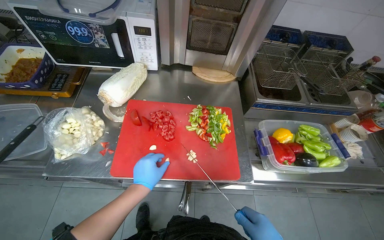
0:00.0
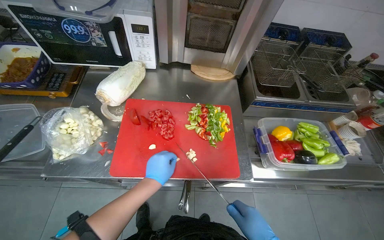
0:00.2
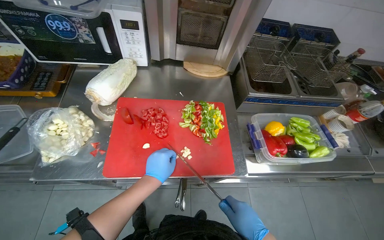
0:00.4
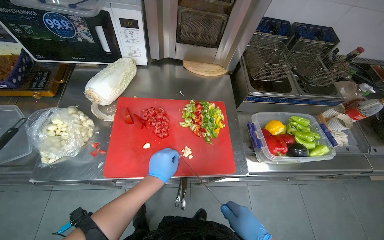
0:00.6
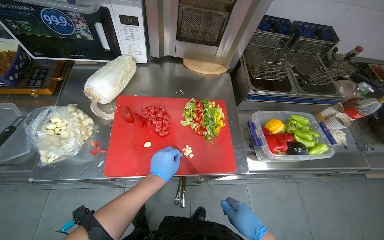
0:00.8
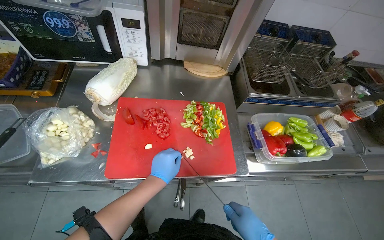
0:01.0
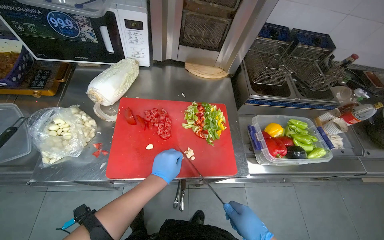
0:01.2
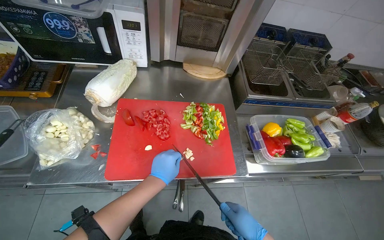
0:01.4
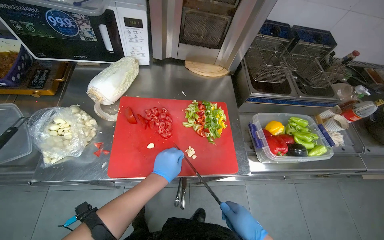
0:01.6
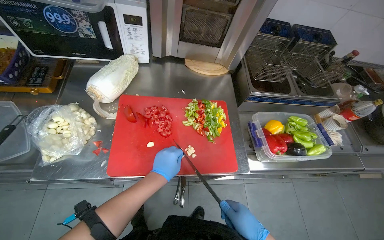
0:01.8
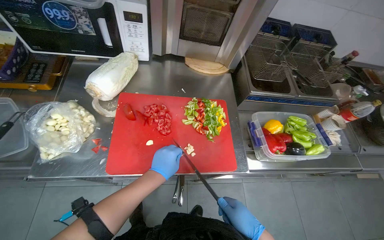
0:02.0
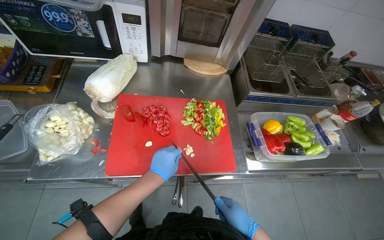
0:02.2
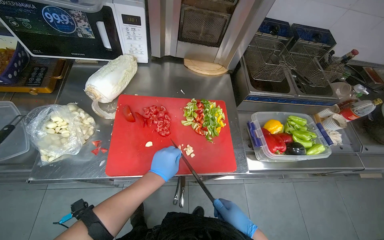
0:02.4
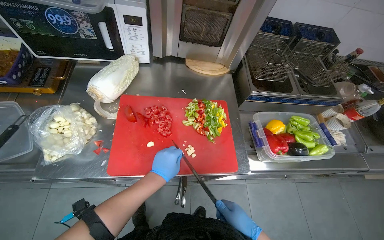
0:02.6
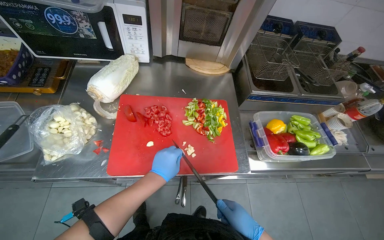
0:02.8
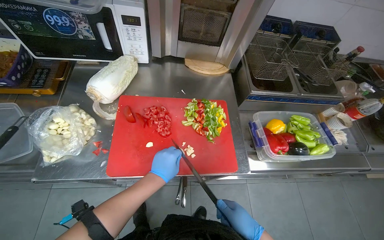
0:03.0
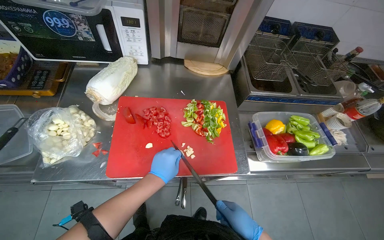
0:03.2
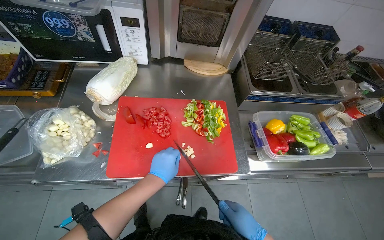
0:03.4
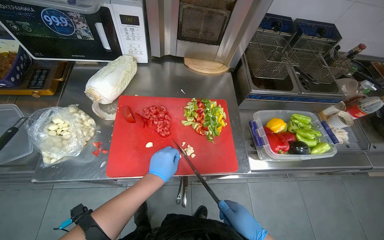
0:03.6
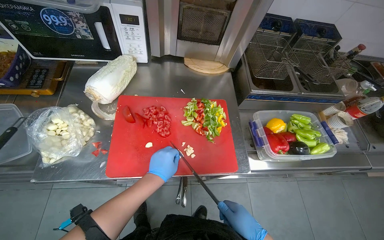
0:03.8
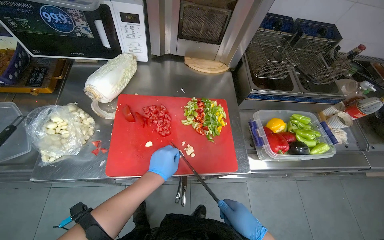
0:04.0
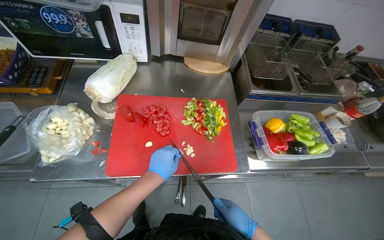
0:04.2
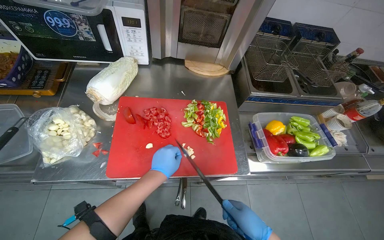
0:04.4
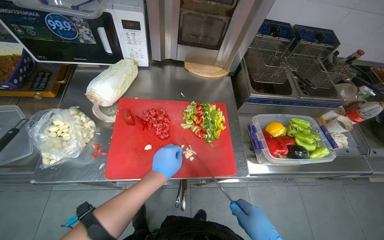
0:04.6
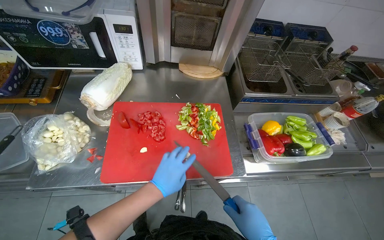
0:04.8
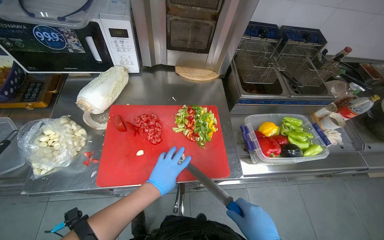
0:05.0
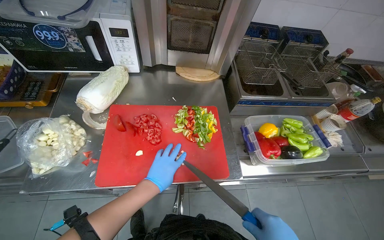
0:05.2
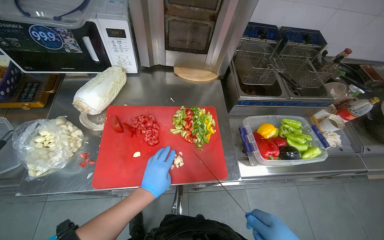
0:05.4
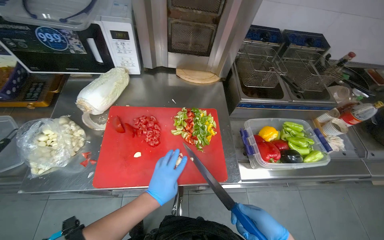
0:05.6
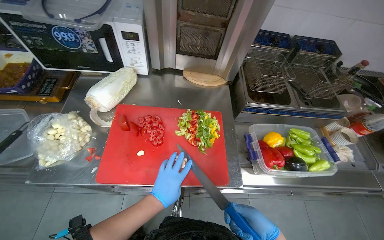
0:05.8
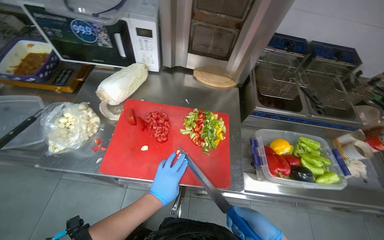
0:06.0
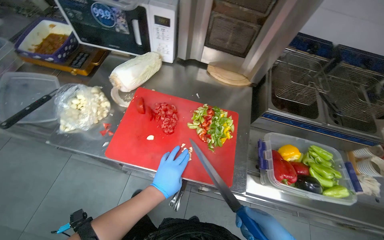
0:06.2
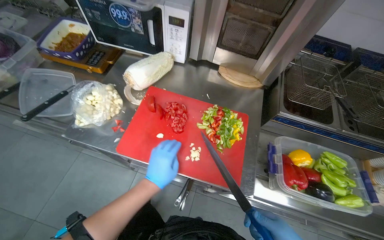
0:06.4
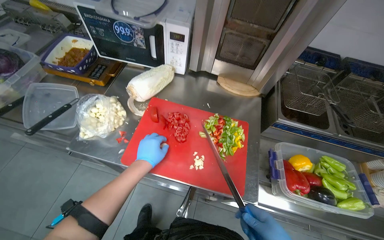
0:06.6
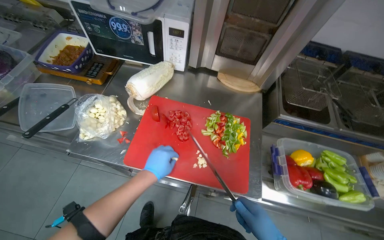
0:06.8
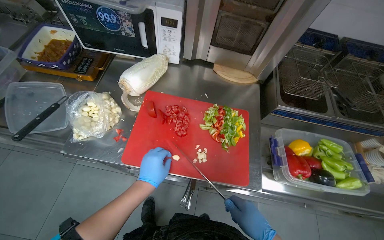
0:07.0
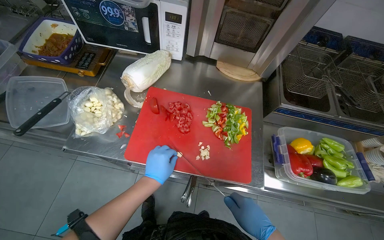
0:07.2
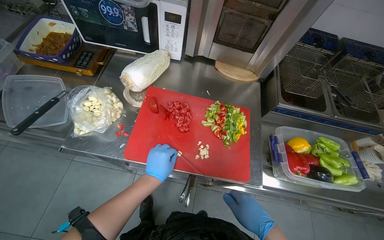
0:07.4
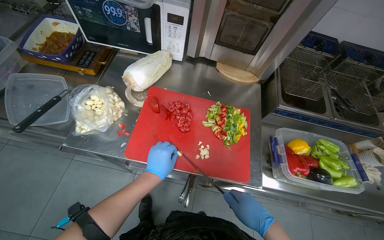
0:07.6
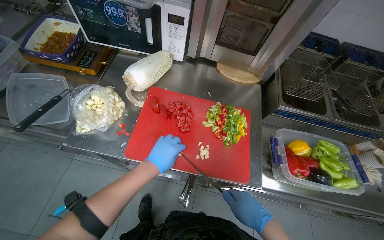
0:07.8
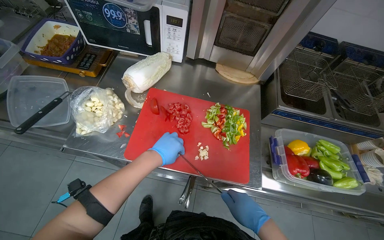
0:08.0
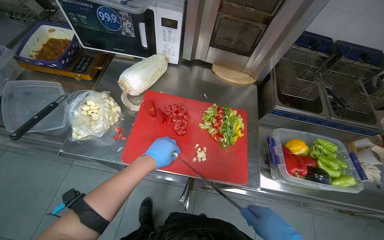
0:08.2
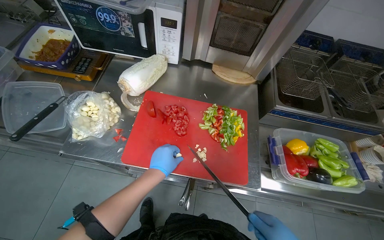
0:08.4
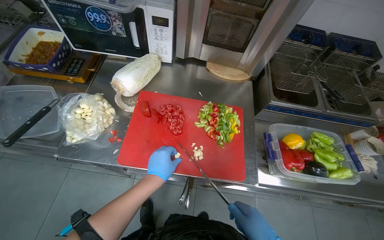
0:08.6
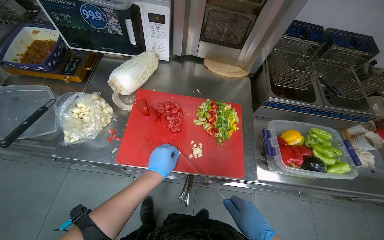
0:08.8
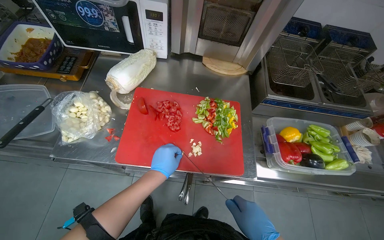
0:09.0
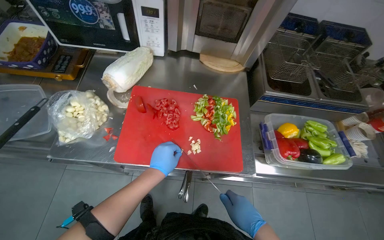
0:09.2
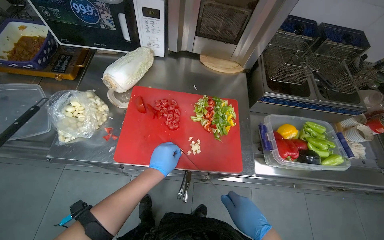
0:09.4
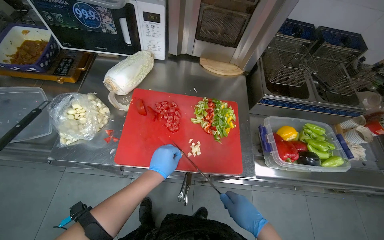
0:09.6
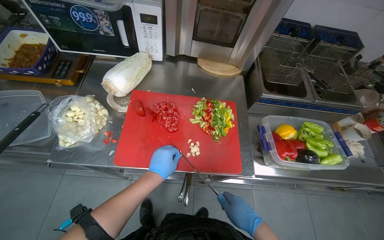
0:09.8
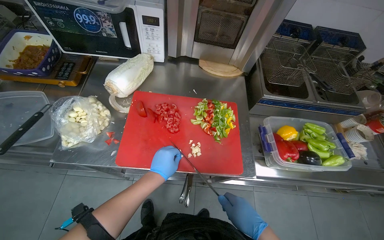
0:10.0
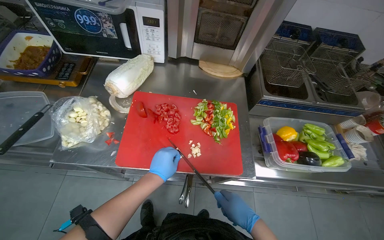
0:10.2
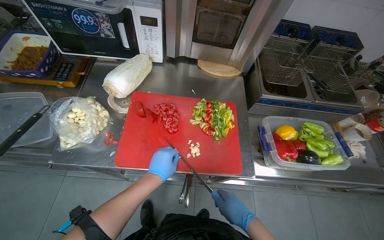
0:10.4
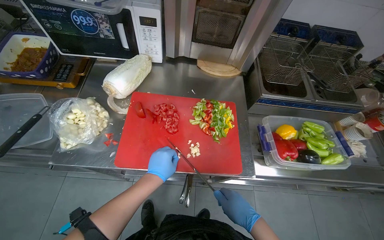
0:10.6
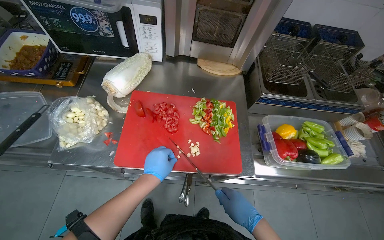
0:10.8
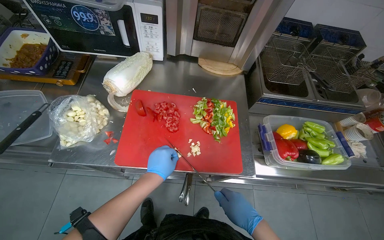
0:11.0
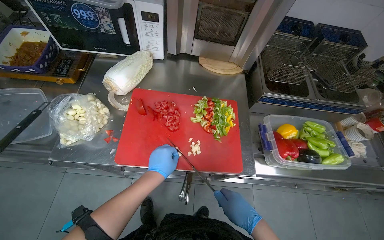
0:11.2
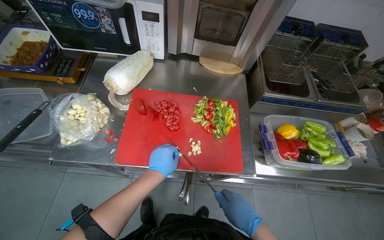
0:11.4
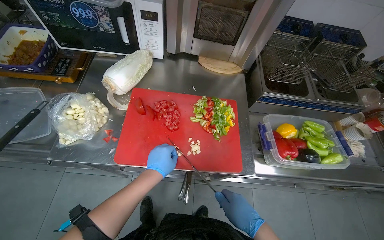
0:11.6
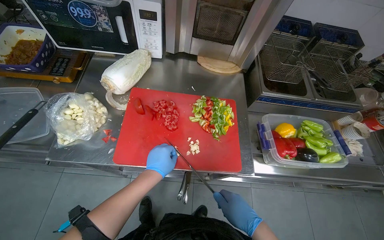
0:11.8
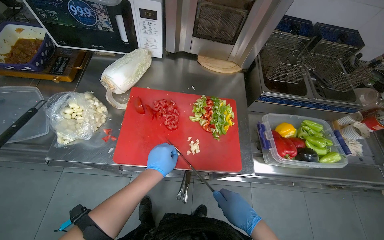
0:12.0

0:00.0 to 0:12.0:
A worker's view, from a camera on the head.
Job: preparing food.
The whole recording: Chopping vegetables on cutting board. The worker chops various vegetables including tomatoes, peppers, and garlic on a red cutting board.
0:01.6 to 0:04.4: The hands make small movements and keep their place.
0:09.0 to 0:12.0: The hands stay close to where they were, moving slightly.

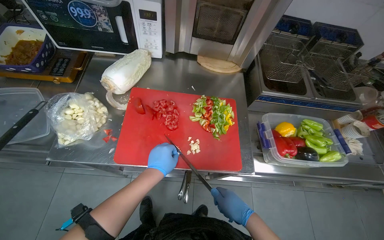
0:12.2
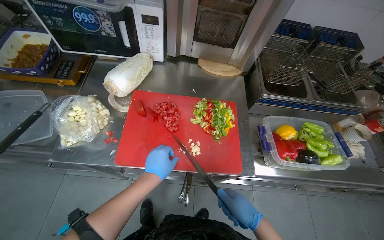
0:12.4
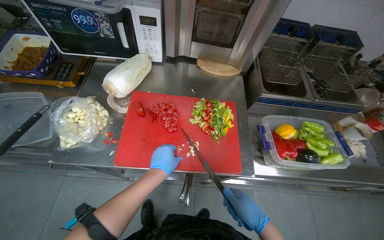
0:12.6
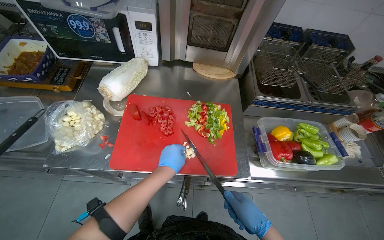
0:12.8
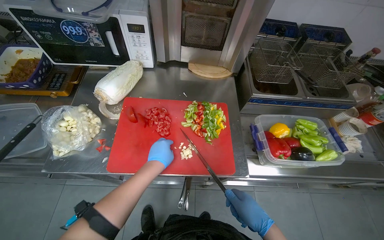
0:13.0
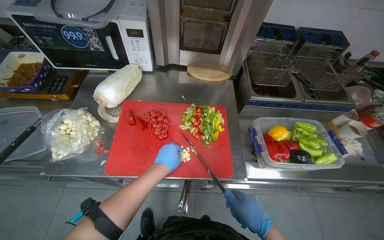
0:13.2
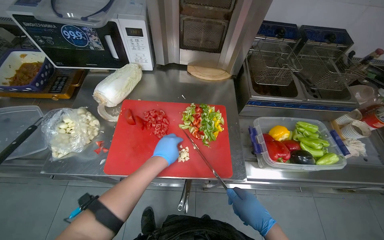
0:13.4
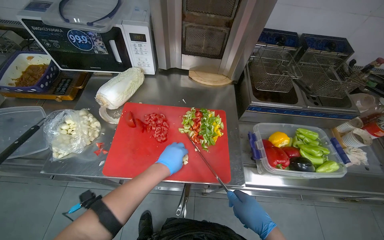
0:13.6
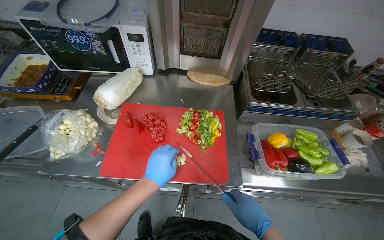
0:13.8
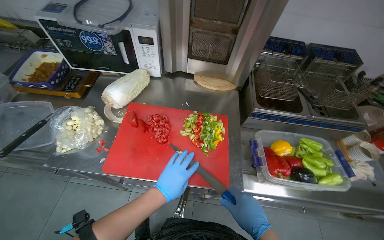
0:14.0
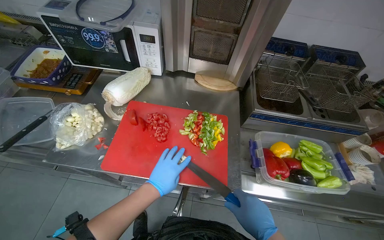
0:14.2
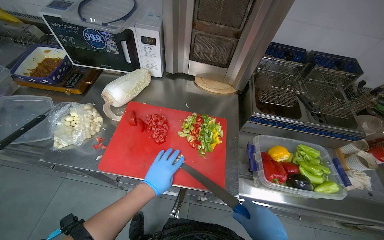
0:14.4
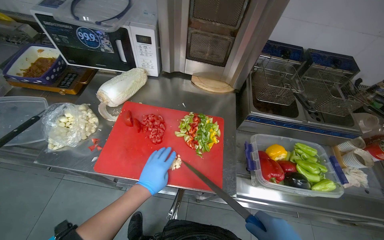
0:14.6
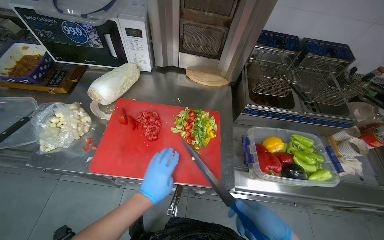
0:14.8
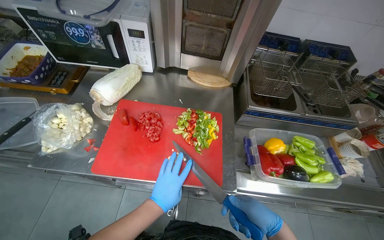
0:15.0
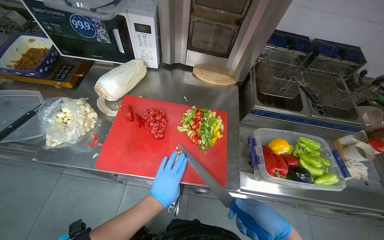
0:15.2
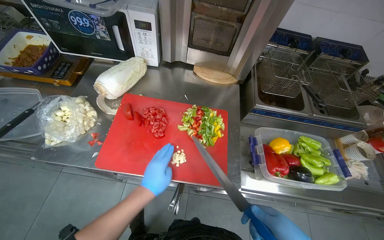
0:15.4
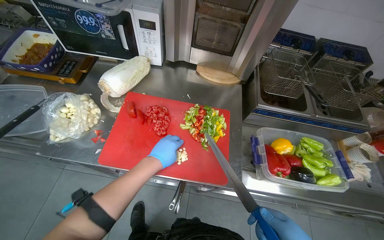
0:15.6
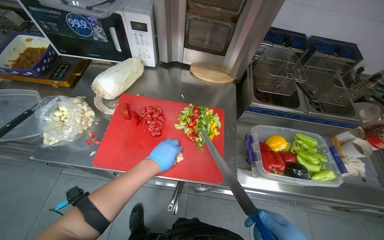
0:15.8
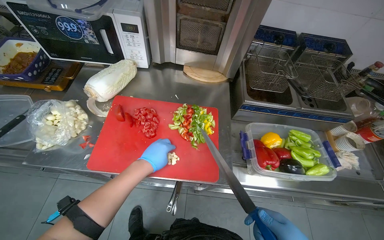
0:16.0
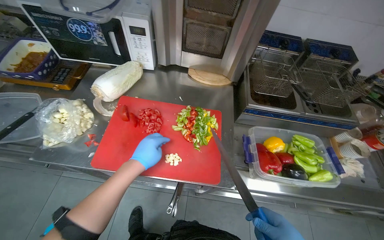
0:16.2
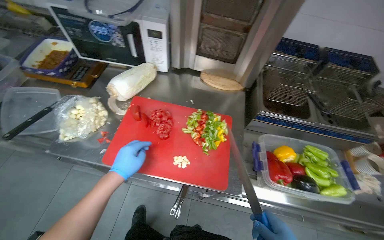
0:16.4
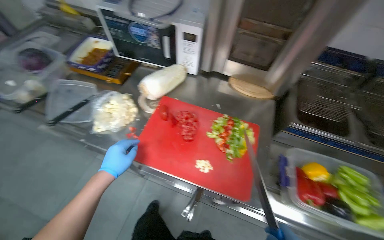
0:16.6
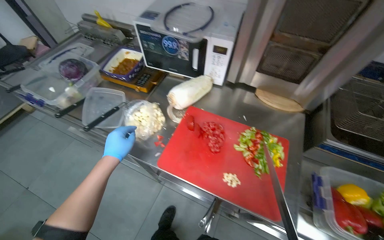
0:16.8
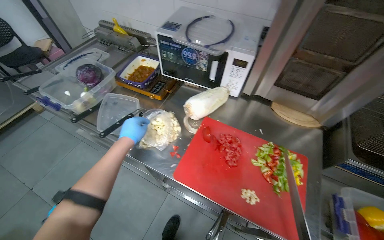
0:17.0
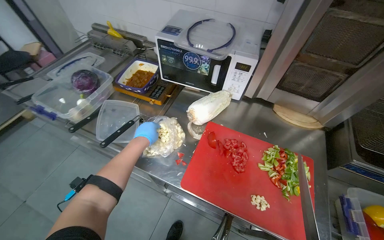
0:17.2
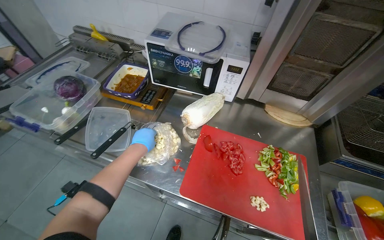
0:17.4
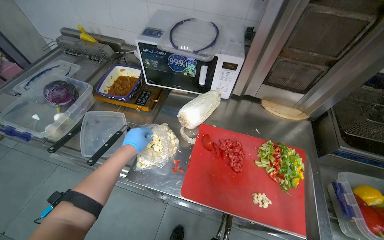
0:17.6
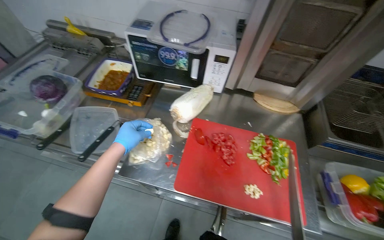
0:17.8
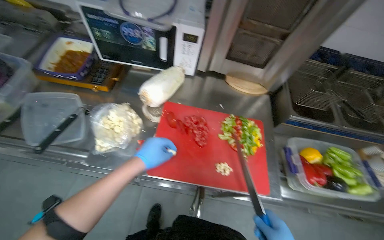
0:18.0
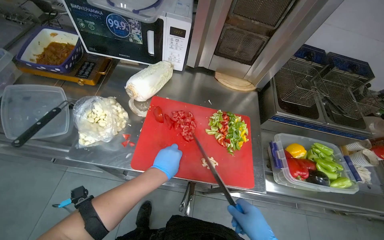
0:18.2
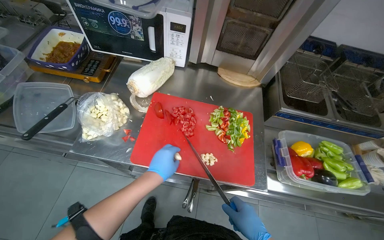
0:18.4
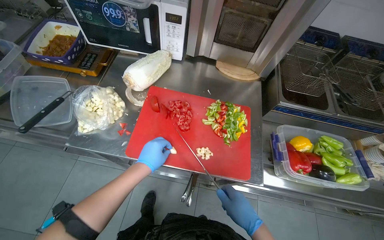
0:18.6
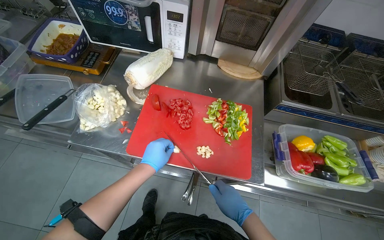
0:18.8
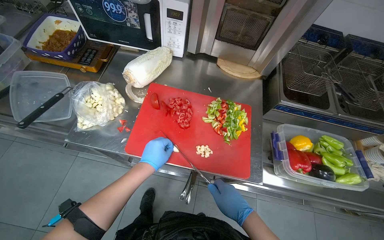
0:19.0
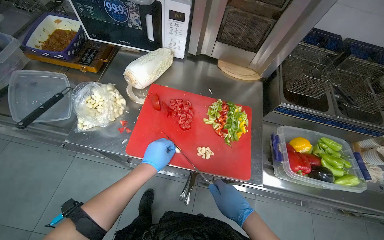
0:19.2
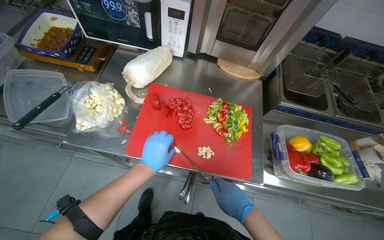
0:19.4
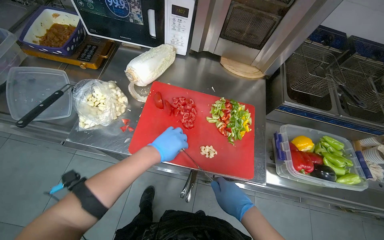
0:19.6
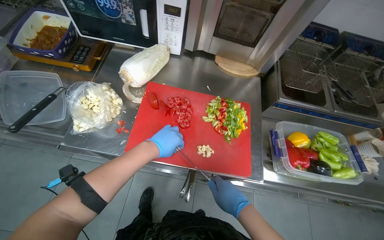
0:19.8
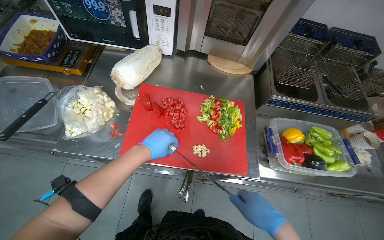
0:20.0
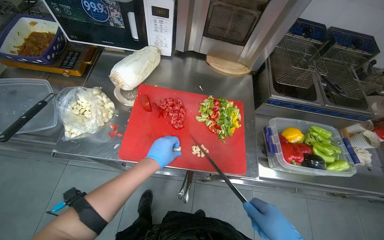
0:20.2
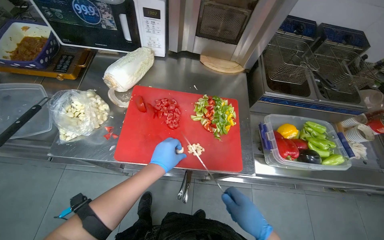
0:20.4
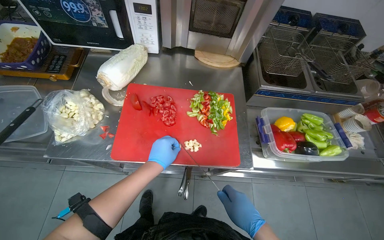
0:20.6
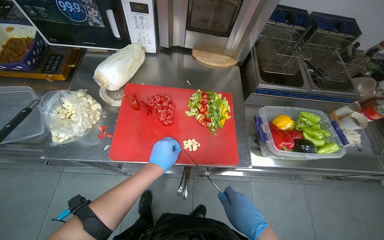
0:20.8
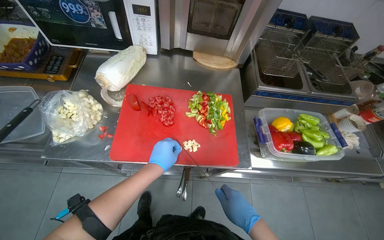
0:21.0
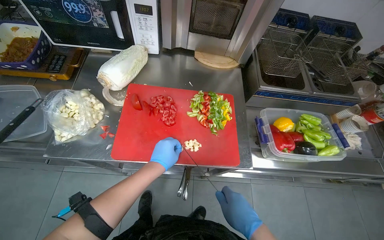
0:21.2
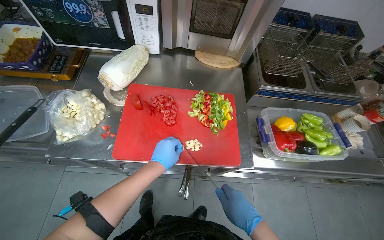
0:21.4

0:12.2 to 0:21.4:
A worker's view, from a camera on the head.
Job: preparing food.
The whole recording: Chopping vegetables on cutting board. The worker chops various vegetables including tomatoes, peppers, and garlic on a red cutting board.
0:15.2 to 0:16.8: The head rotates roughly 20 degrees to the left. The left hand travels to the left by about 30 cm.
0:16.8 to 0:18.4: The left hand heads to the right, covering roughly 20 cm.
